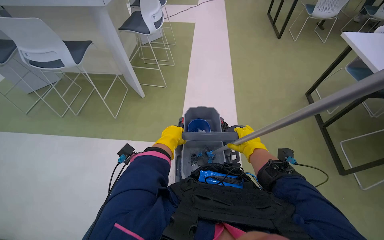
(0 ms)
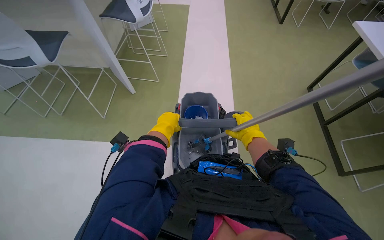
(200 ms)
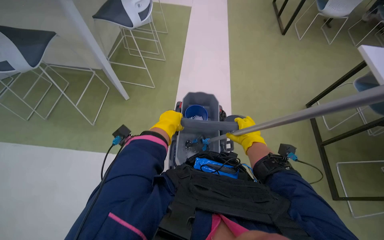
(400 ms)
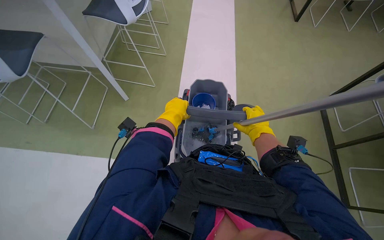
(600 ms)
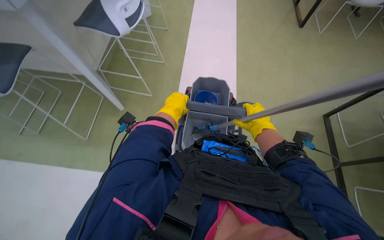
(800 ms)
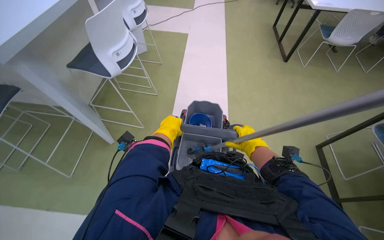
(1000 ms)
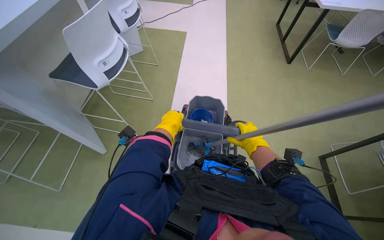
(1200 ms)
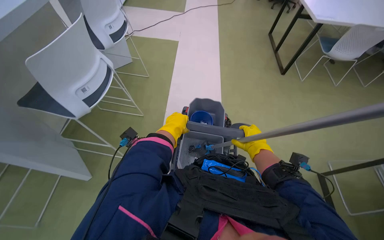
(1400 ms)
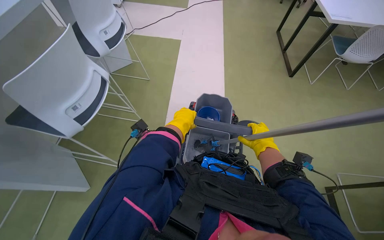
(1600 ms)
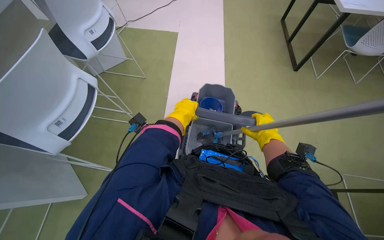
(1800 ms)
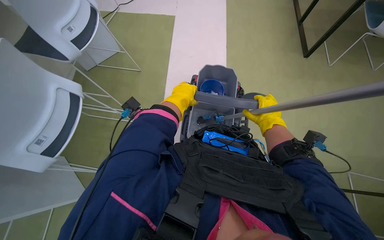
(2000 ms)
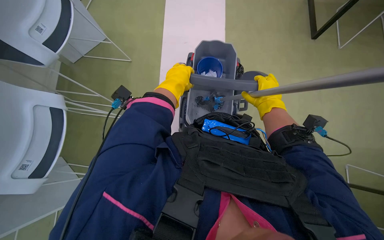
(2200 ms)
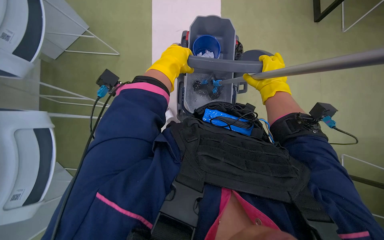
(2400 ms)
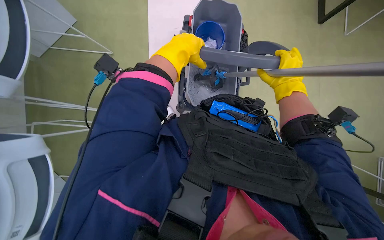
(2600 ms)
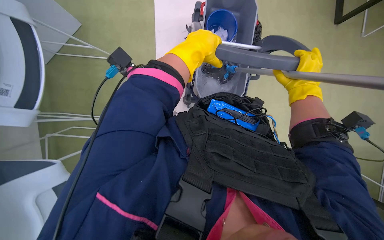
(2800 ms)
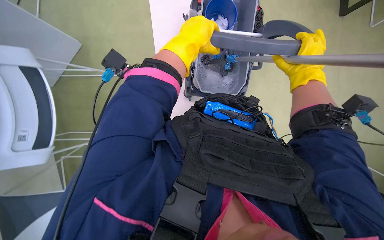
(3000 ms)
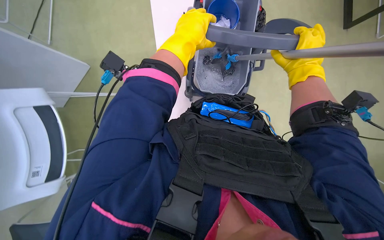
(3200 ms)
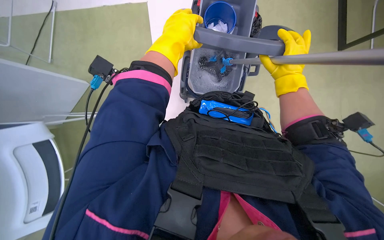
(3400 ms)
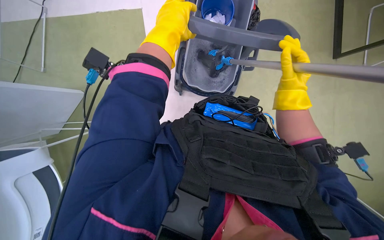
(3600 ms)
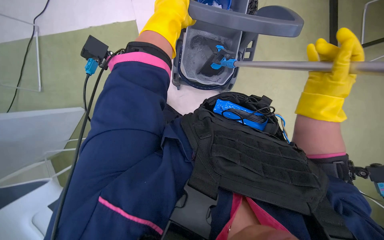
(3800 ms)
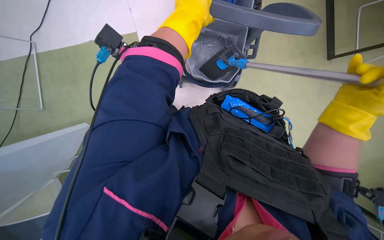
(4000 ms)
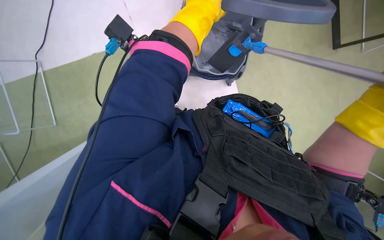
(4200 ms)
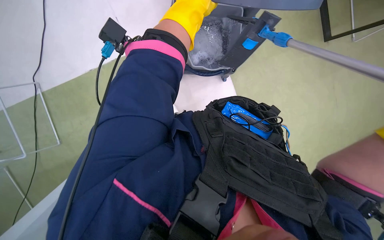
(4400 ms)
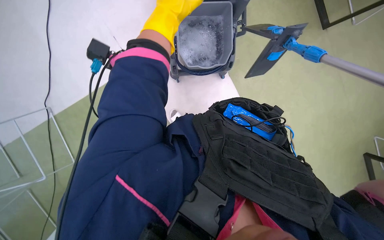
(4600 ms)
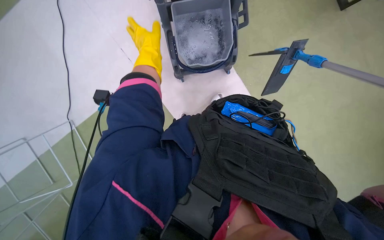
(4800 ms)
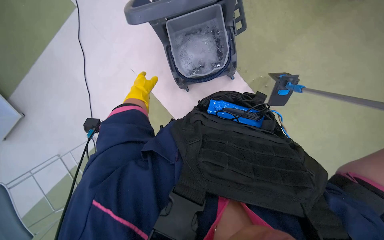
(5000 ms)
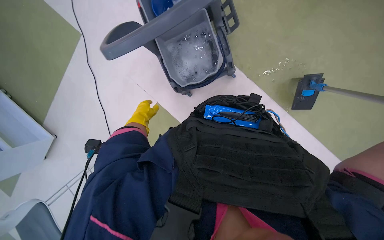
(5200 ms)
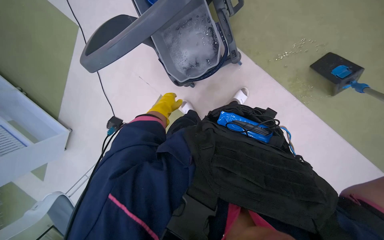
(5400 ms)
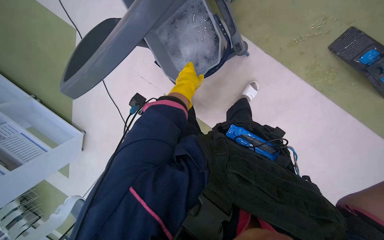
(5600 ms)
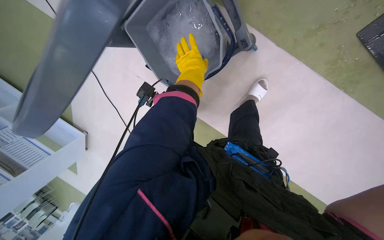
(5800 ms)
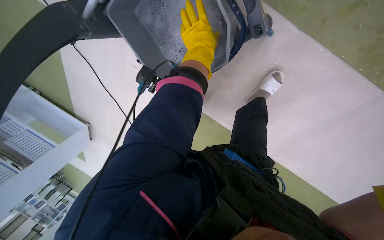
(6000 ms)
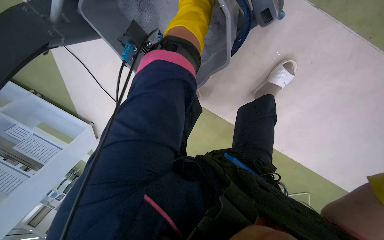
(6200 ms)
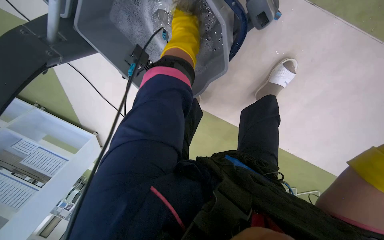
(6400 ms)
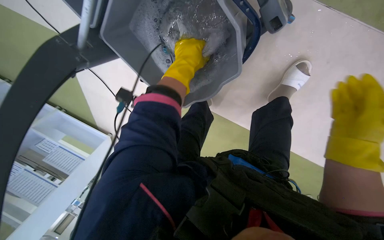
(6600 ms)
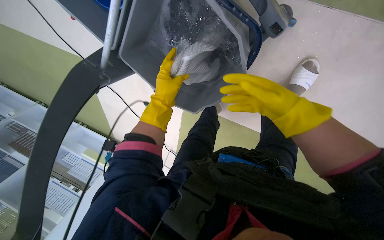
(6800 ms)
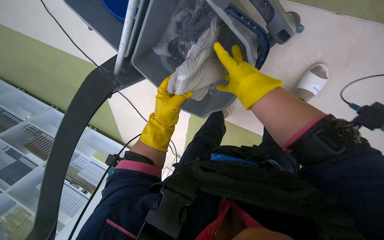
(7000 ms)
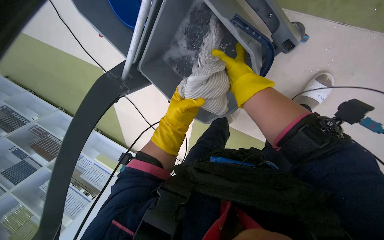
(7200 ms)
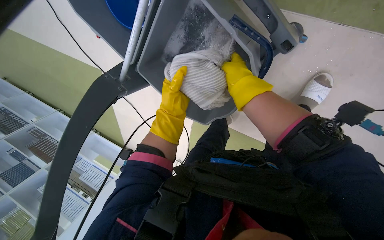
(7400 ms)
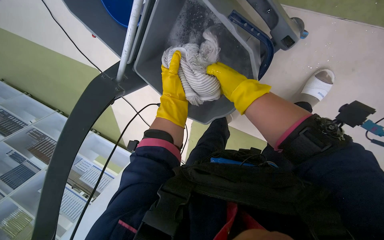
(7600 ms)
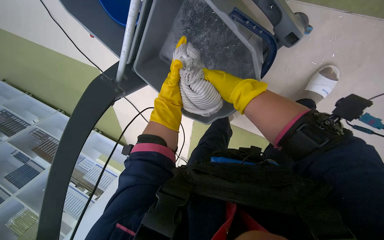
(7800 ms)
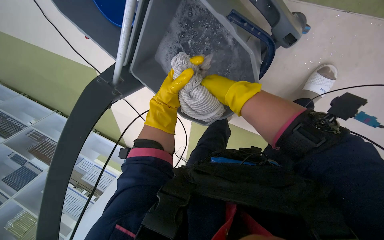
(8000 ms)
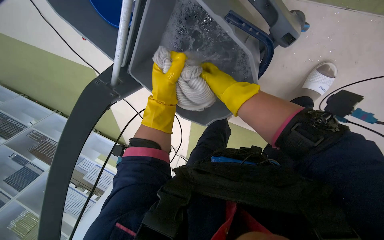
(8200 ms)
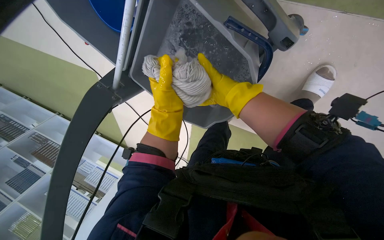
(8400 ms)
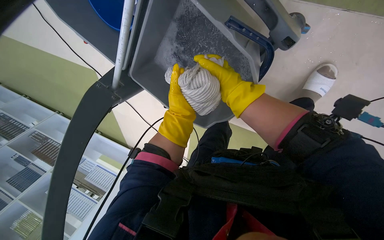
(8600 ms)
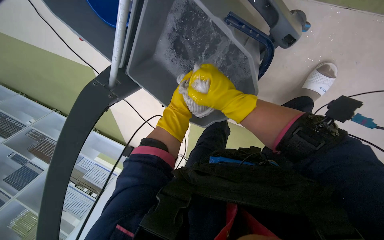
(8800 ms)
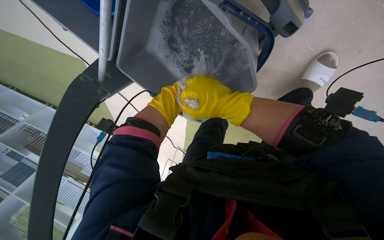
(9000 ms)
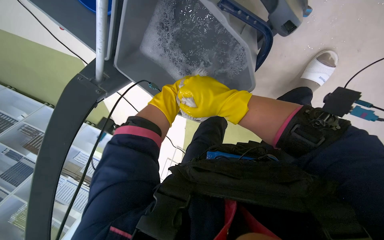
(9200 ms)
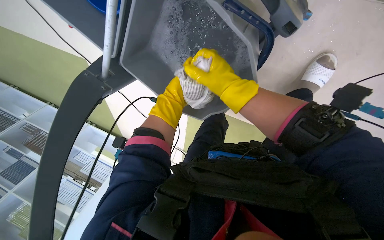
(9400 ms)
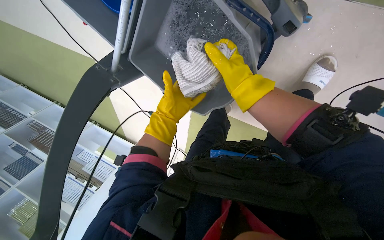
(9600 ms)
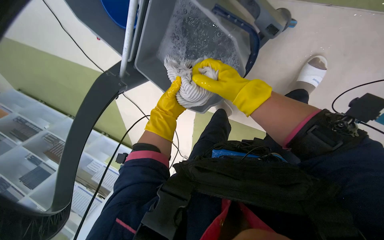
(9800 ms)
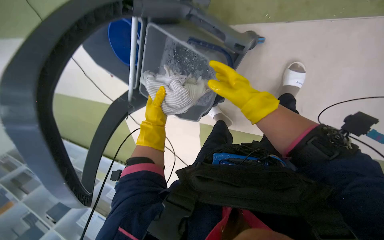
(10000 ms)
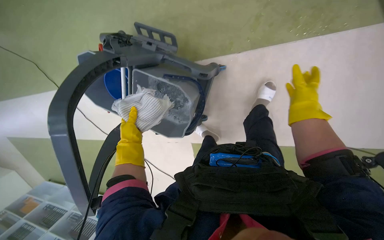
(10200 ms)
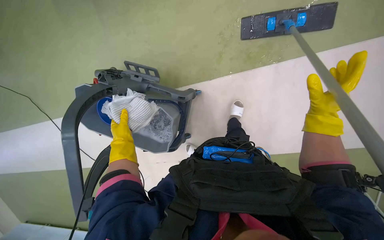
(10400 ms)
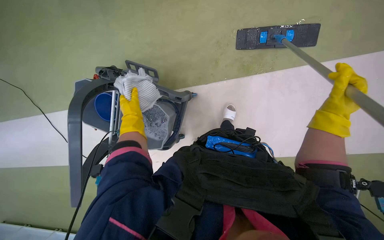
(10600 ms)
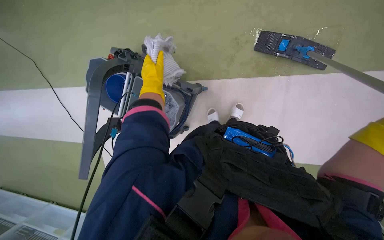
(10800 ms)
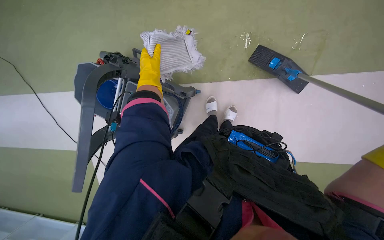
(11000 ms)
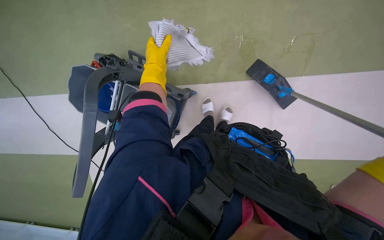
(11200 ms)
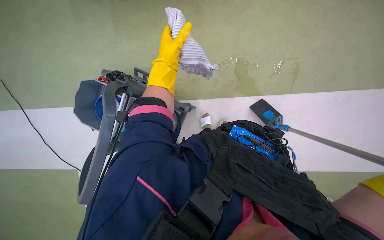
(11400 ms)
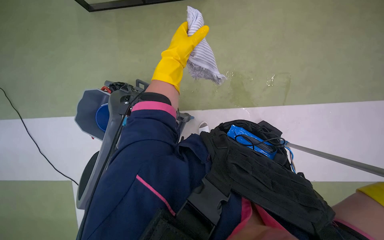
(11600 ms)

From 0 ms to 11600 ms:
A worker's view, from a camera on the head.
Job: preparing cleaning supplies.
The whole recording: Preparing mop for floor cleaning. The worker picks up a small trash bag from the floor, places it in the mop bucket, and dips the mop to prepare for cleaning.
From 0 ms to 1400 ms: The left hand heads up the picture, covering about 15 cm.
From 1400 ms to 2800 ms: The camera travels about 60 cm. The camera pitches downward, by approximately 20 degrees.
From 2800 ms to 4400 ms: The wearer looks approximately 15 degrees further downward.
From 5800 ms to 7200 ms: The camera sweeps to the left, by roughly 20 degrees. The left hand moves to the left and down the picture, about 15 cm.
From 7200 ms to 8800 ms: The left hand moves nearer and farther over some 15 cm, changing direction 2 times.
From 8800 ms to 10200 ms: The camera is carried some 40 cm. The camera pitches upward, by approximately 25 degrees.
From 10200 ms to 11600 ms: The camera sweeps to the right, by some 20 degrees. The camera pitches upward, by some 30 degrees. The left hand travels nearer to the camera, up the picture and to the right by roughly 35 cm.

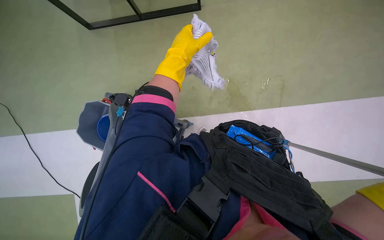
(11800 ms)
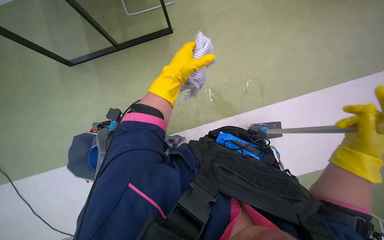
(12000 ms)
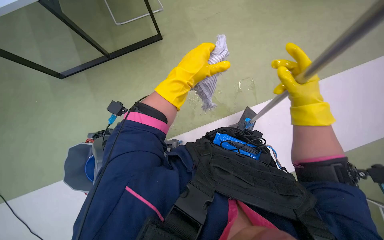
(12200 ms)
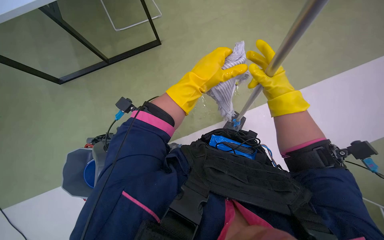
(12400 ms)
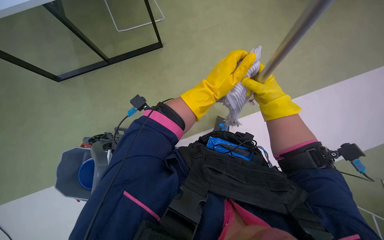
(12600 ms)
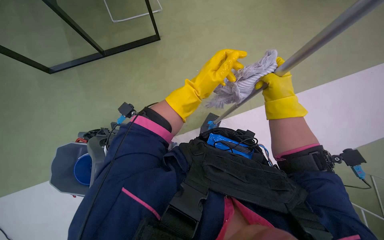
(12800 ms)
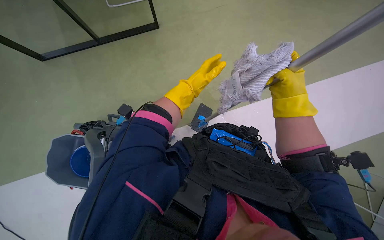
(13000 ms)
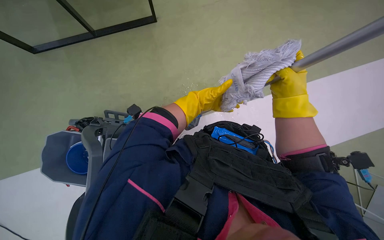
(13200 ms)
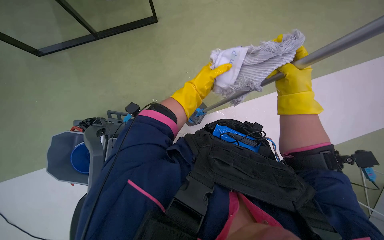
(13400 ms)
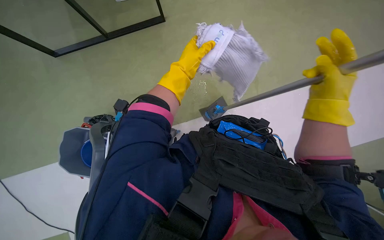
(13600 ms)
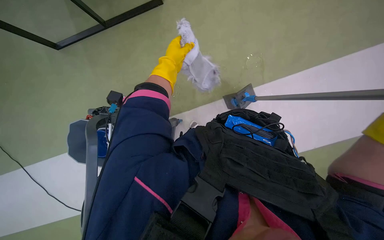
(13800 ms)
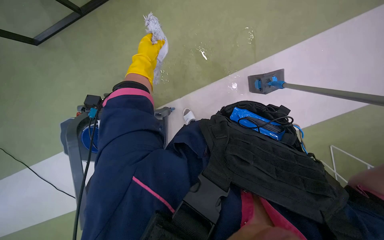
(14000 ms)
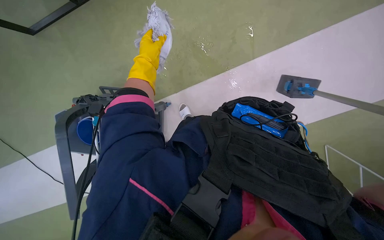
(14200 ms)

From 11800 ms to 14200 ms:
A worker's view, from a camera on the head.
Job: preparing cleaning supplies.
The whole recording: Preparing mop for floor cleaning. The worker picks up a small trash bag from the floor, places it in the mop bucket, and dips the mop to prepare for cleaning.
From 11800 ms to 13000 ms: The left hand goes approximately 10 cm farther from the camera.
From 13000 ms to 14200 ms: The left hand is displaced to the left by roughly 20 cm.

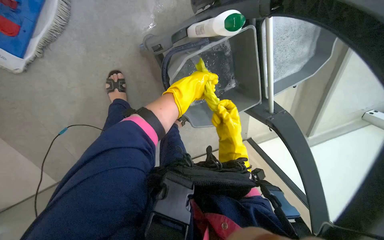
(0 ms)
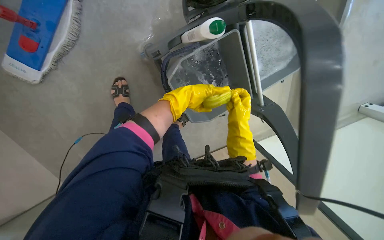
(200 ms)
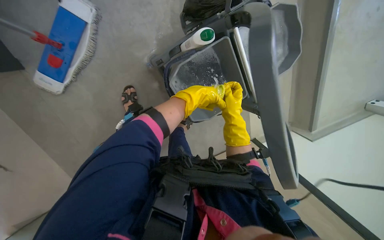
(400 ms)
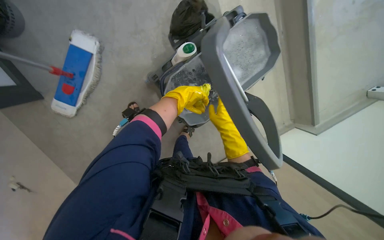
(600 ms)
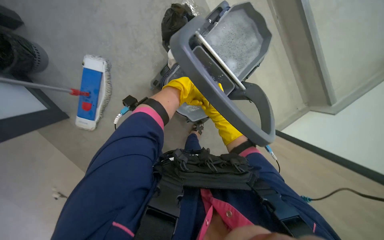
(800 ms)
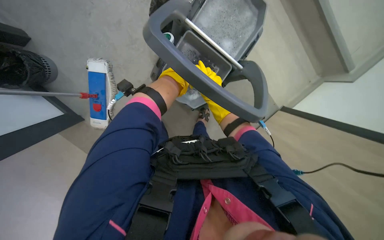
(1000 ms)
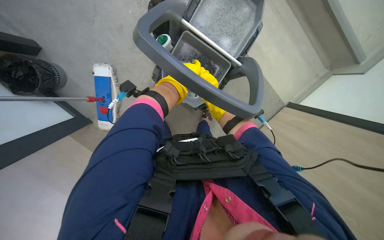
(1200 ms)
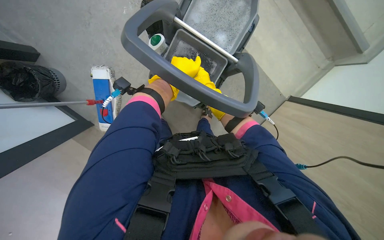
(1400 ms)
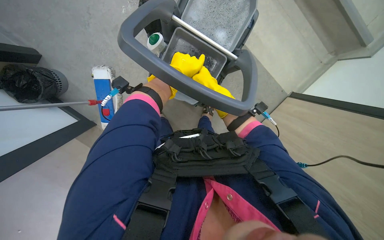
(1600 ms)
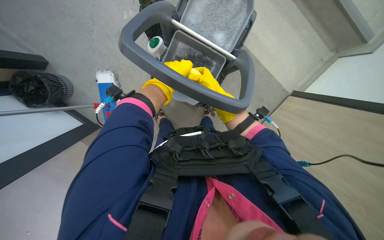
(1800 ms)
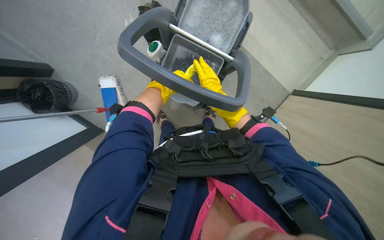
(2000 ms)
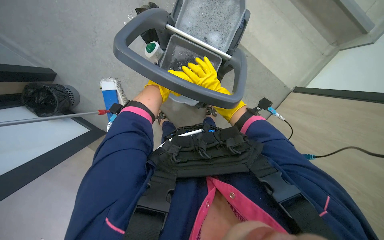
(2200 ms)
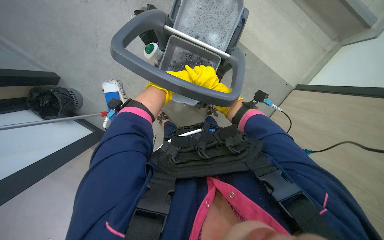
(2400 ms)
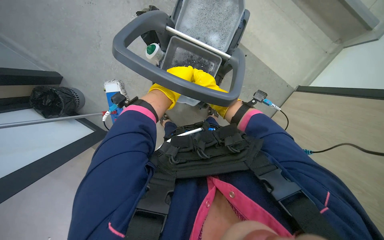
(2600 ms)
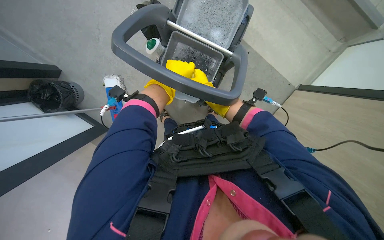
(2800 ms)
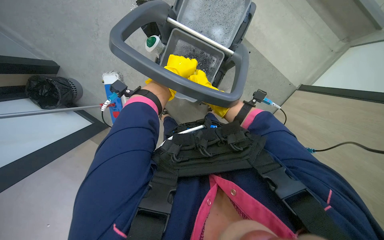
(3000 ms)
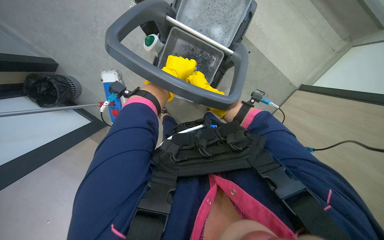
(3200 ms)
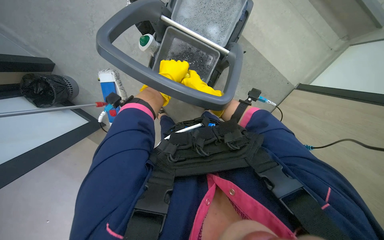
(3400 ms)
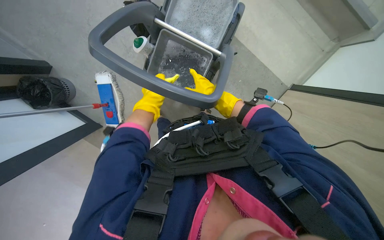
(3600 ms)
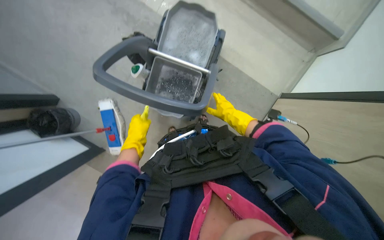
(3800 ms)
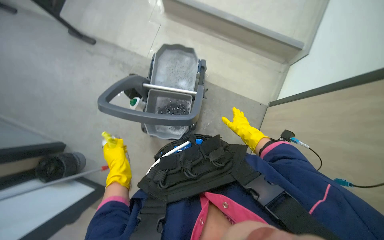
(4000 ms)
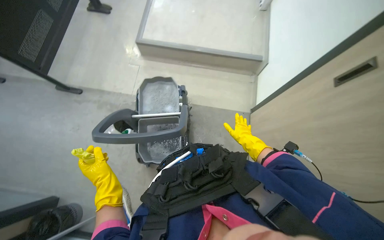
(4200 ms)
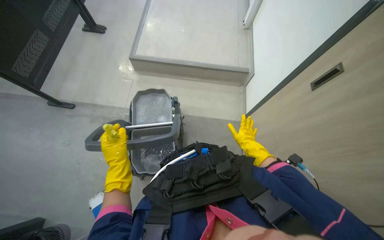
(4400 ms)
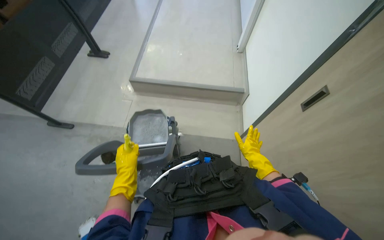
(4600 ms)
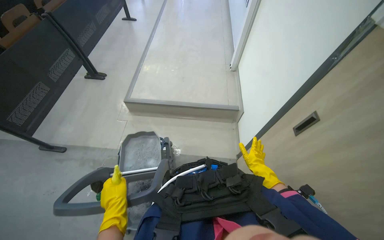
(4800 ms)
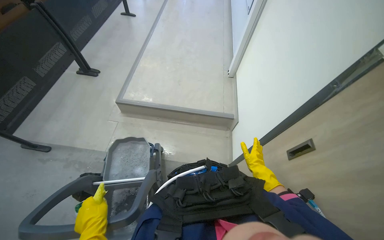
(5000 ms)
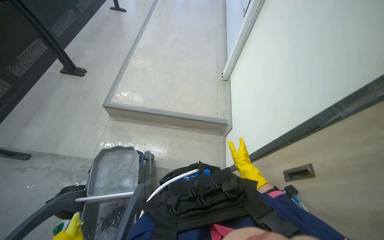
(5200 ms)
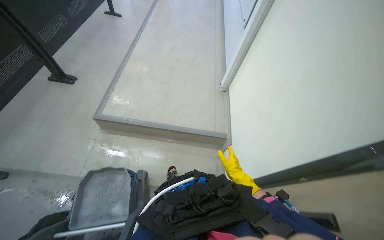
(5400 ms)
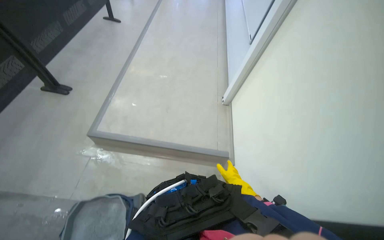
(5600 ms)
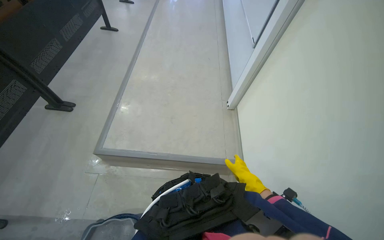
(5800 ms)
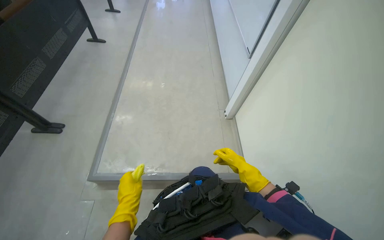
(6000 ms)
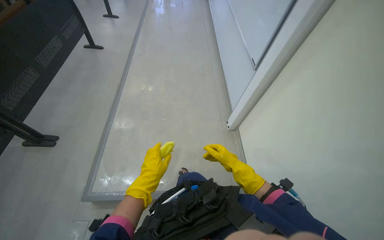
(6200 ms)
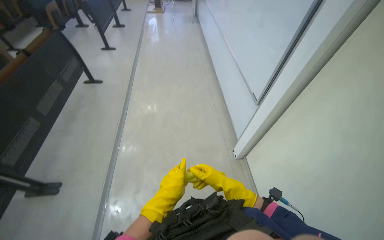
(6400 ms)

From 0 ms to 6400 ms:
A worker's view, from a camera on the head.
Job: wiping surfaces.
The whole recording: Cleaning whiteboard. The worker cleans the whiteboard with a cloth.
From 0 ms to 1600 ms: The head travels approximately 50 cm. The camera is aimed approximately 25 degrees further to the left. The scene rotates counterclockwise by some 30 degrees.
From 1600 ms to 3200 ms: Both hands move nearer to the camera, roughly 10 cm.
From 3200 ms to 4800 ms: The wearer looks about 50 degrees further upward. The scene rotates counterclockwise by about 30 degrees.
From 4800 ms to 6400 ms: The wearer moves some 1 m.
